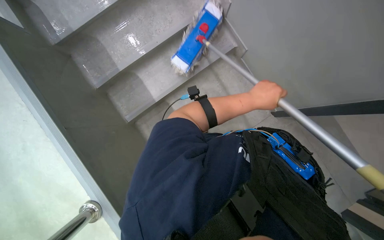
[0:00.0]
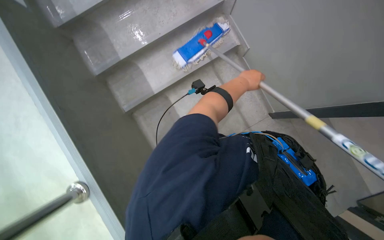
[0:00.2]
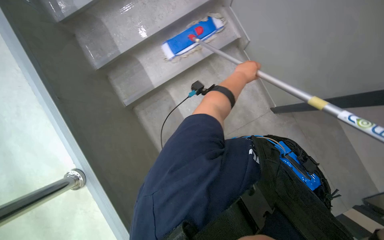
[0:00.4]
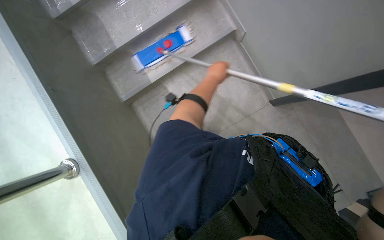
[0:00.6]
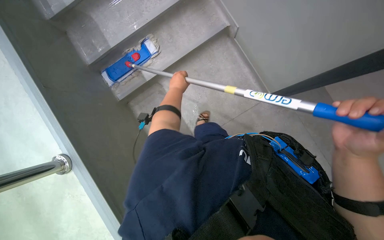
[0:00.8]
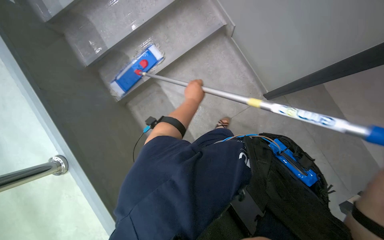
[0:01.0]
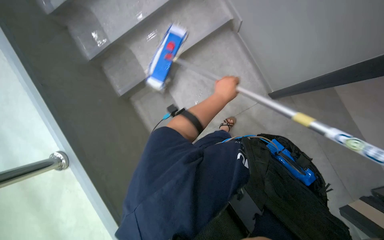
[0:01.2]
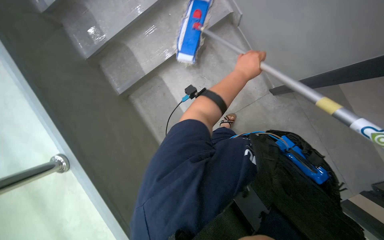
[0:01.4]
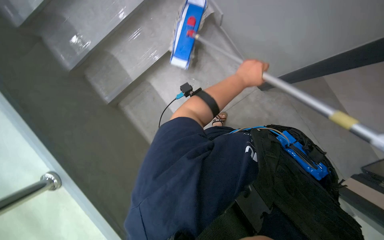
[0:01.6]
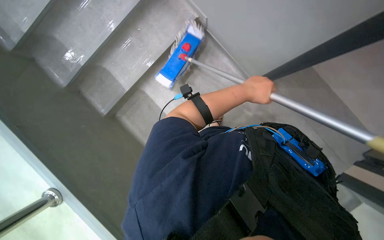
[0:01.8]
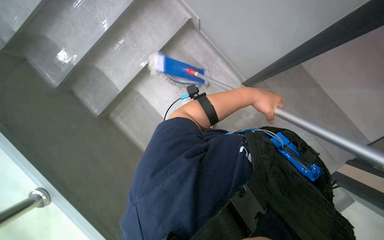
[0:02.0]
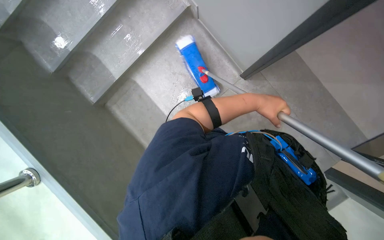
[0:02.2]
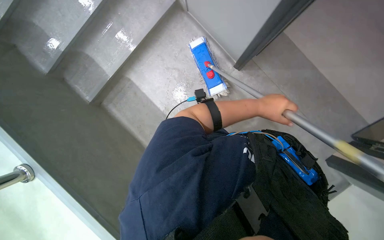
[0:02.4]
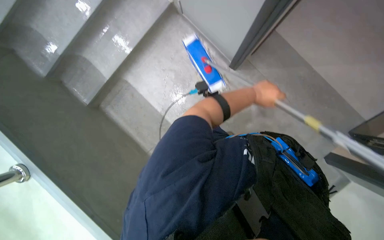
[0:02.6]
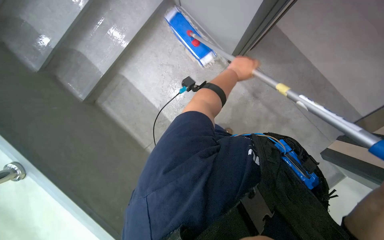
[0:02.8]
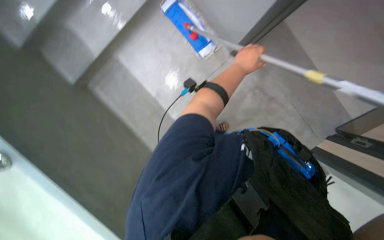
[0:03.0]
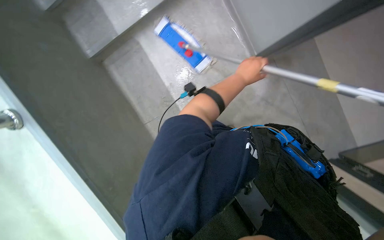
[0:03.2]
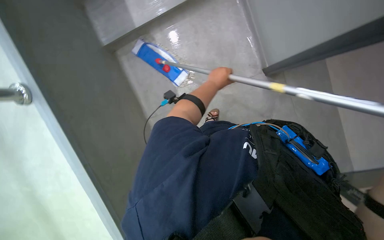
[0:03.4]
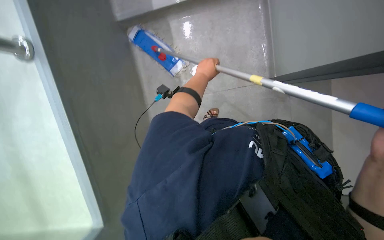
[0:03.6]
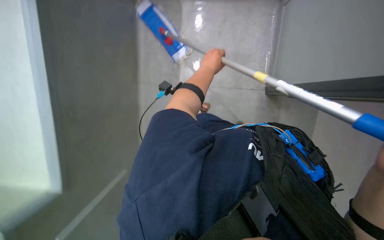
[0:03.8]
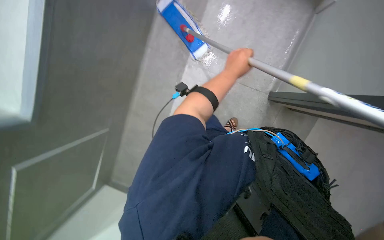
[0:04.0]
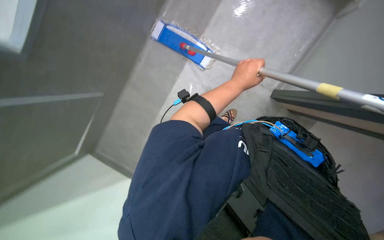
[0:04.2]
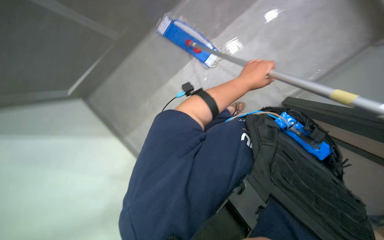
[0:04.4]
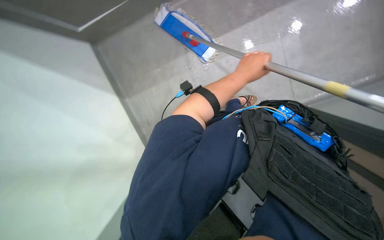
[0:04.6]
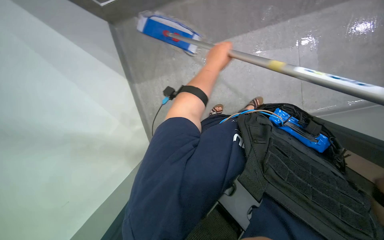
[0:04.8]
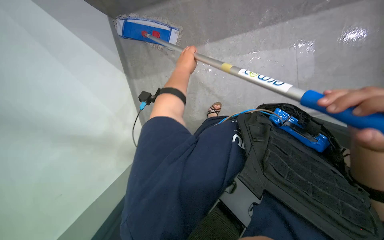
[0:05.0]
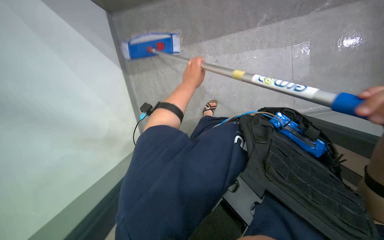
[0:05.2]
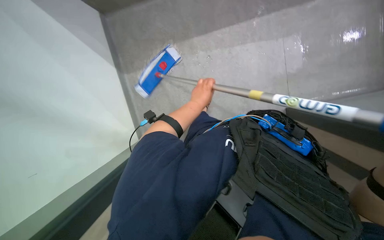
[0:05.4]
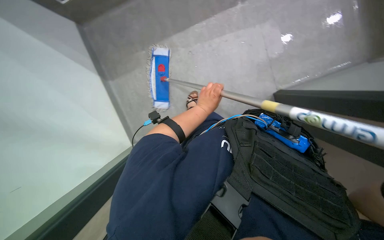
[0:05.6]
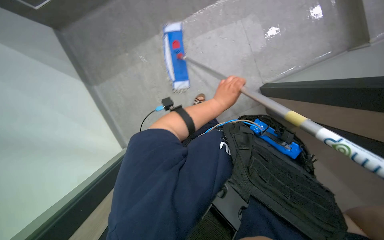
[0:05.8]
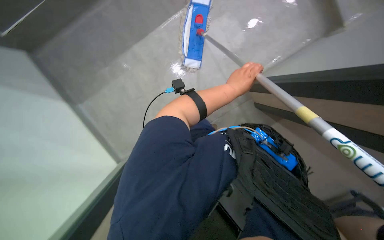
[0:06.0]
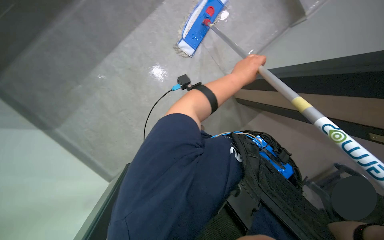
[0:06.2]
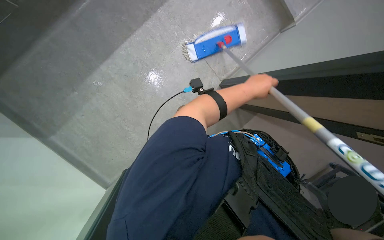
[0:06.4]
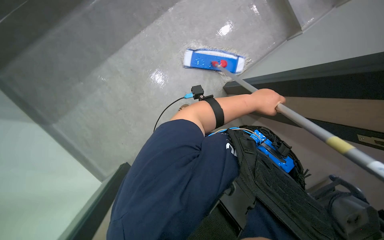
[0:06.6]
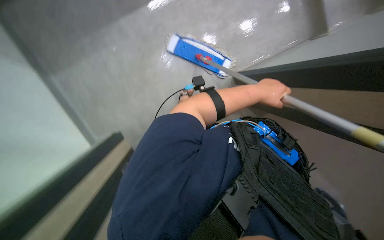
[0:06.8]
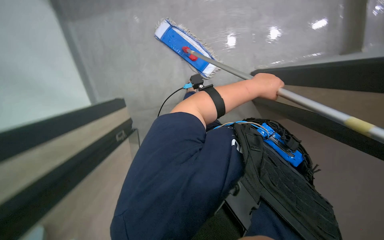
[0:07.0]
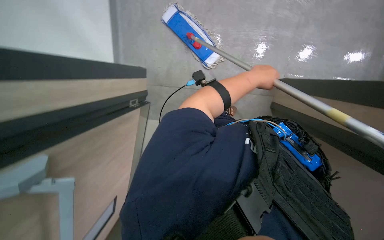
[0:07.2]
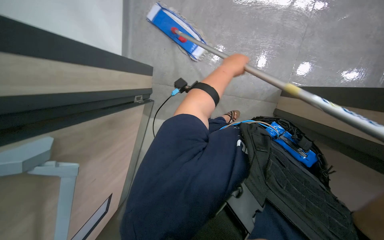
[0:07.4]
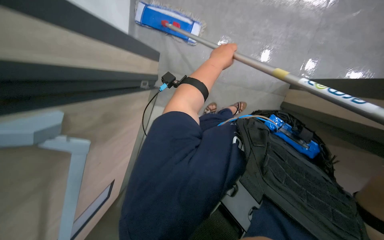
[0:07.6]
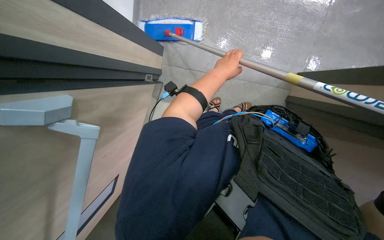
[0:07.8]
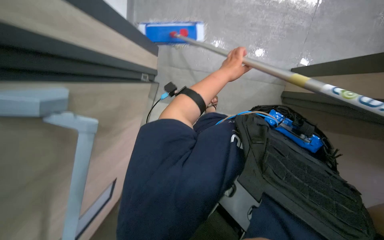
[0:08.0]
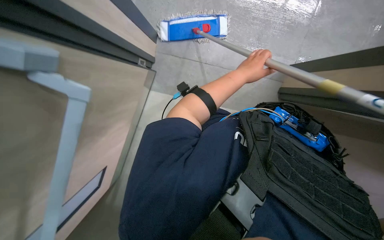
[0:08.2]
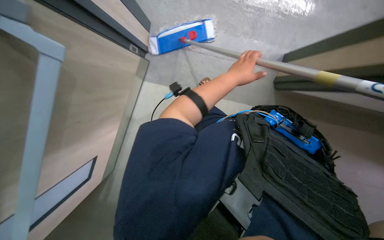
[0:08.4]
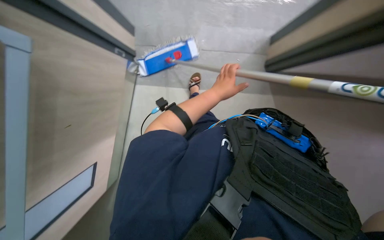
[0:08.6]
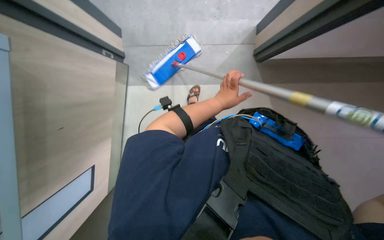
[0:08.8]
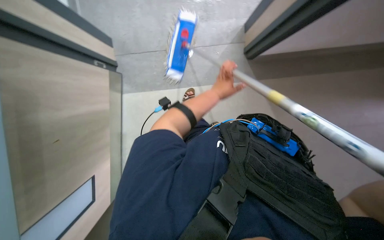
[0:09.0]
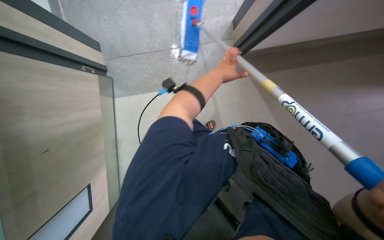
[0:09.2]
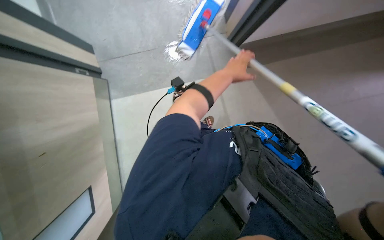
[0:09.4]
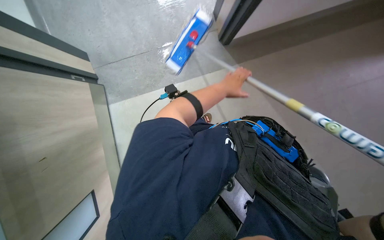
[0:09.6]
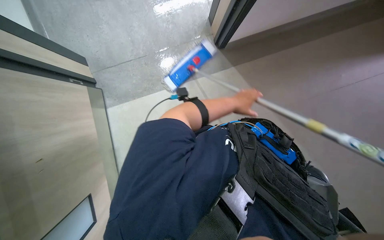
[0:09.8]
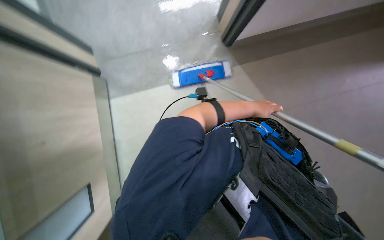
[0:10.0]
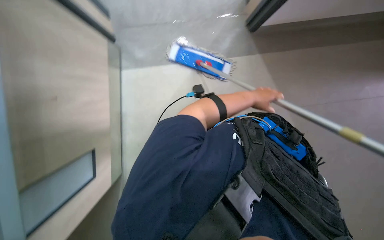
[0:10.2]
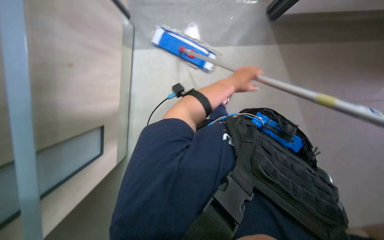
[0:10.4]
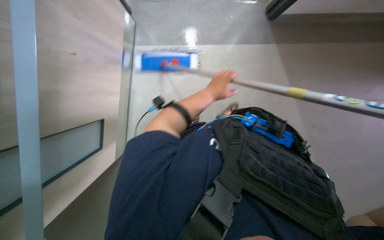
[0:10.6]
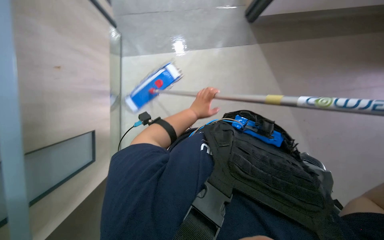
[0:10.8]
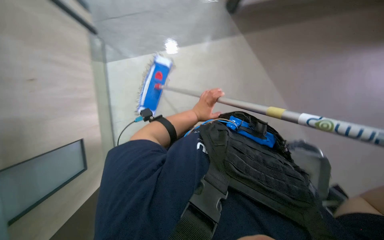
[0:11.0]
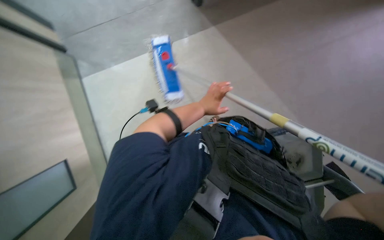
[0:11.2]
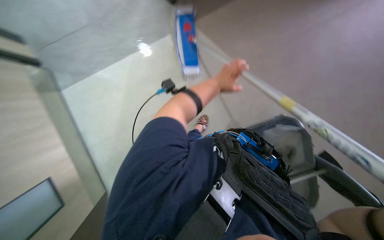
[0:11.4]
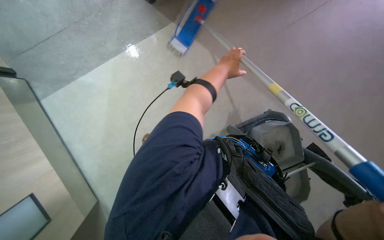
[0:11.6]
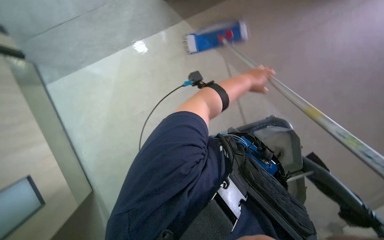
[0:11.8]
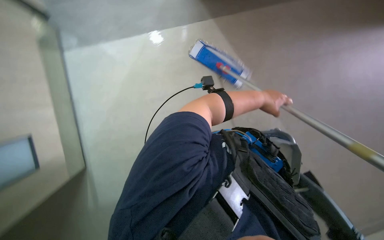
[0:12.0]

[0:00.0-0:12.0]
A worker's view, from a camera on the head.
Job: mopping floor.
The whole recording: Mopping floor and stairs. The worker mops the floor and stairs using a flat mop.
0:00.0 to 0:01.6: The left hand moves about 20 cm to the left and comes back.
0:04.4 to 0:06.0: The left hand heads farther from the camera, covering approximately 15 cm, and goes to the left and returns, approximately 15 cm each way.
0:06.0 to 0:07.6: The left hand shifts roughly 15 cm to the left.
0:09.0 to 0:10.4: The left hand goes approximately 10 cm to the right.

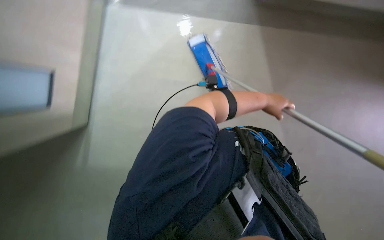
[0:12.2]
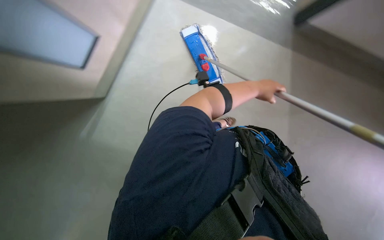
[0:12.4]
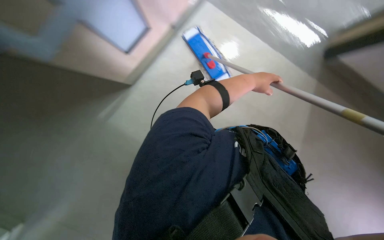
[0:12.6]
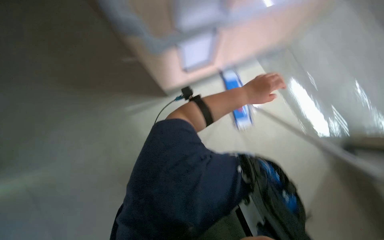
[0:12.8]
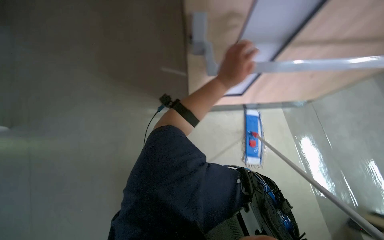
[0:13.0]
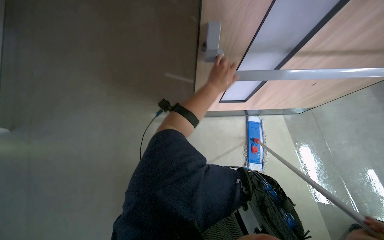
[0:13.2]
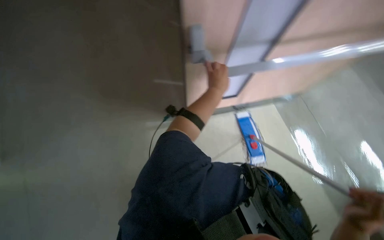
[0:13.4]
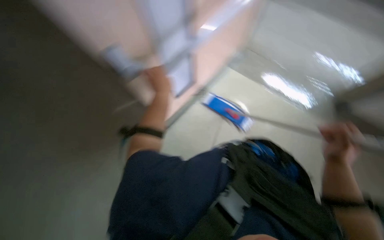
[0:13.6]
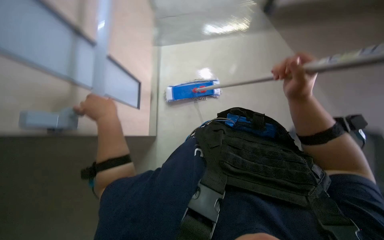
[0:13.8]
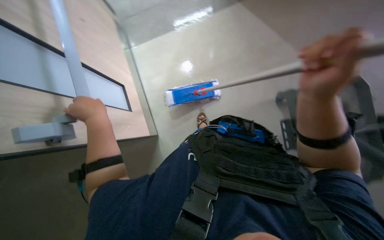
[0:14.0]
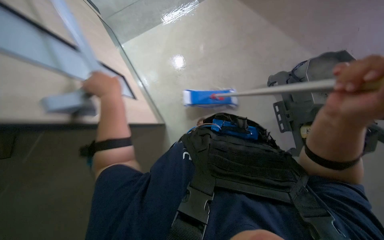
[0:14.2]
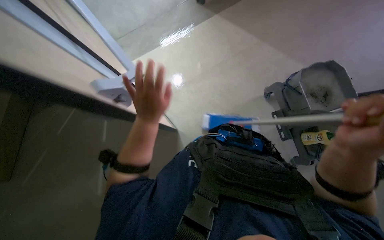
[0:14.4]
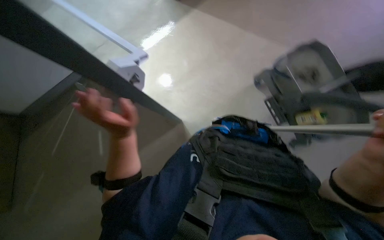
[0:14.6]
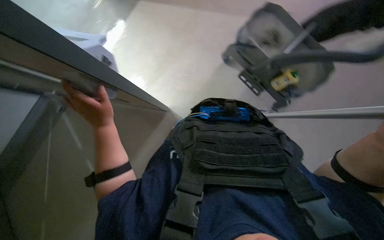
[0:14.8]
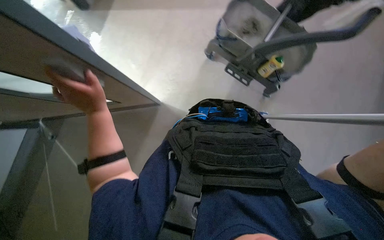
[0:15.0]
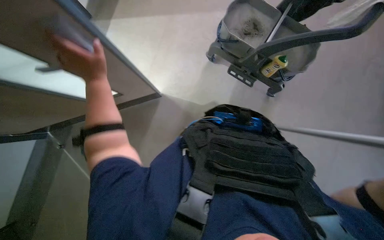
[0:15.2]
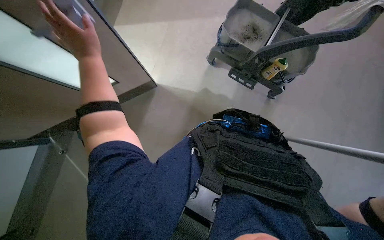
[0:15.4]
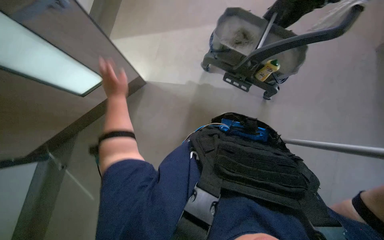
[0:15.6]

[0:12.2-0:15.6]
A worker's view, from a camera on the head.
Job: mopping floor.
The whole recording: Mopping floor and stairs. The worker mops the floor and stairs using a flat mop.
0:12.2 to 0:13.8: The head turns to the right by roughly 60 degrees. The view tips upward by approximately 15 degrees.
0:13.8 to 0:15.6: The scene turns some 35 degrees counterclockwise in the picture.

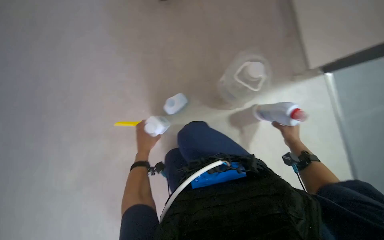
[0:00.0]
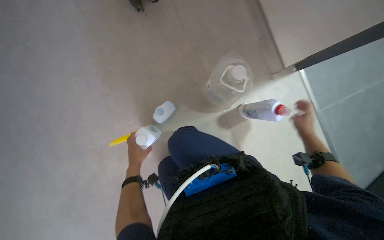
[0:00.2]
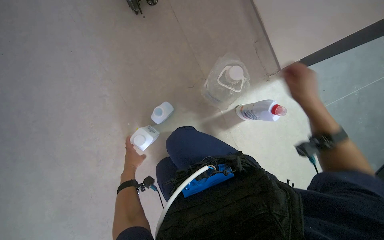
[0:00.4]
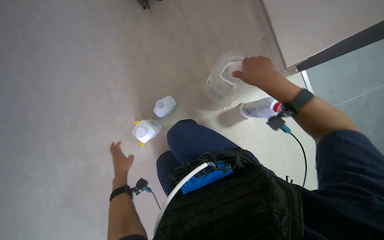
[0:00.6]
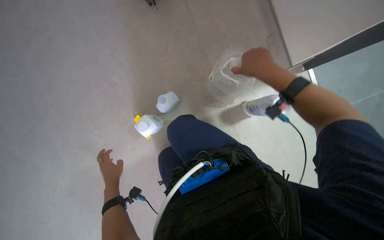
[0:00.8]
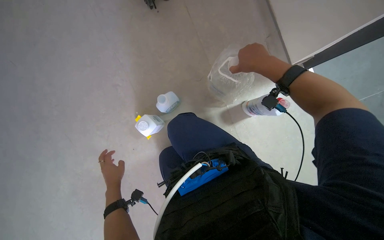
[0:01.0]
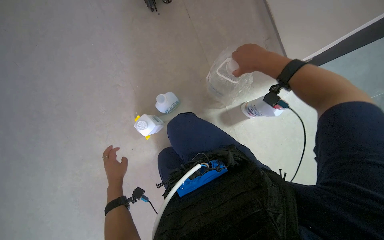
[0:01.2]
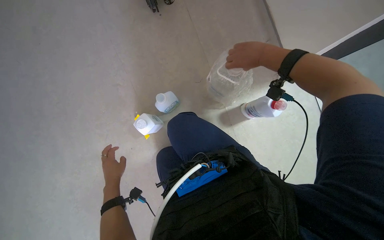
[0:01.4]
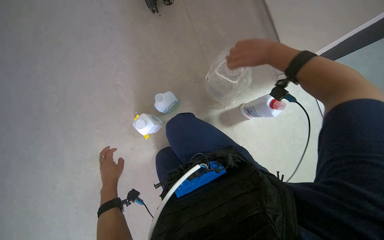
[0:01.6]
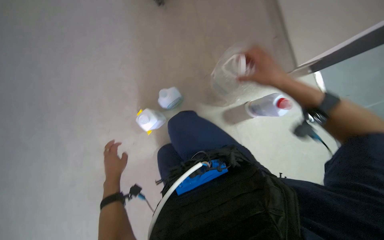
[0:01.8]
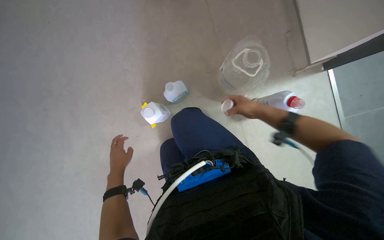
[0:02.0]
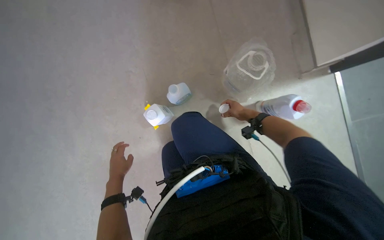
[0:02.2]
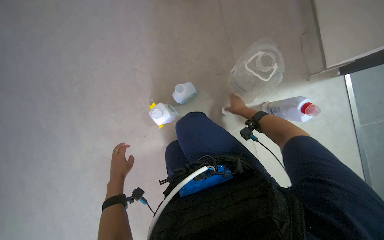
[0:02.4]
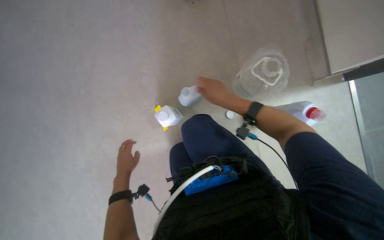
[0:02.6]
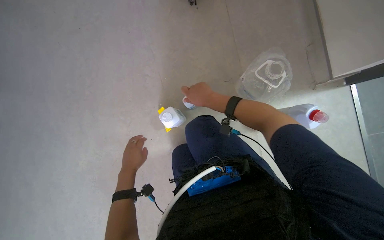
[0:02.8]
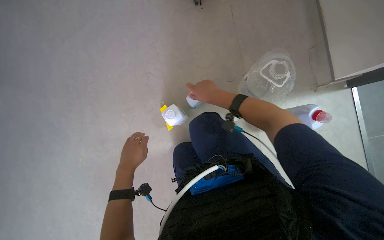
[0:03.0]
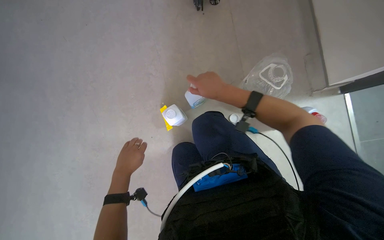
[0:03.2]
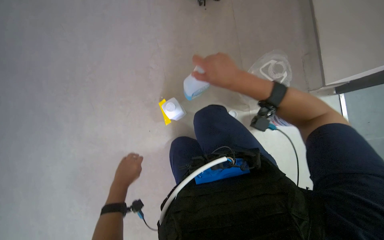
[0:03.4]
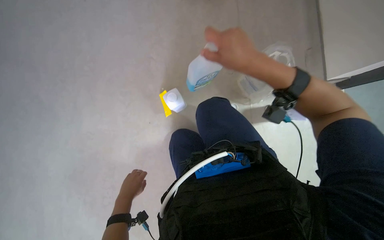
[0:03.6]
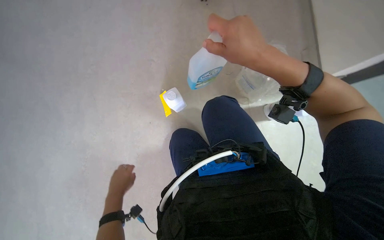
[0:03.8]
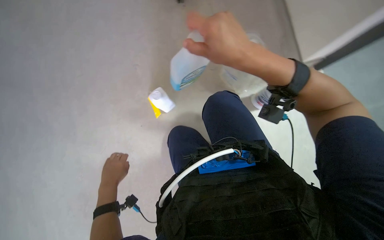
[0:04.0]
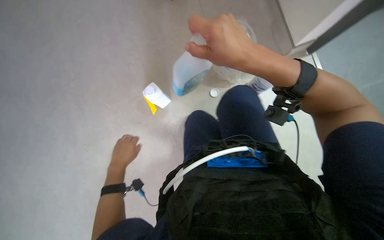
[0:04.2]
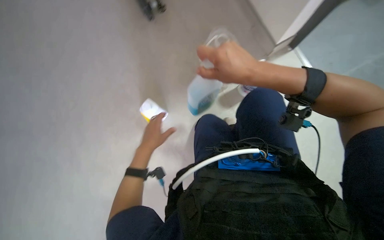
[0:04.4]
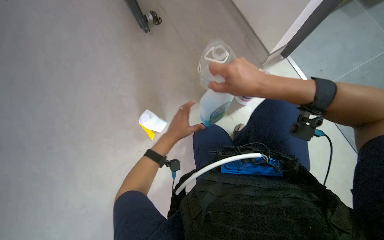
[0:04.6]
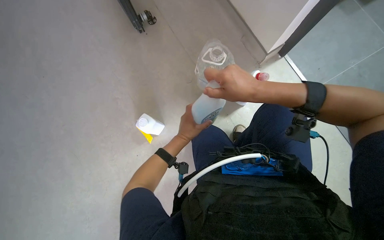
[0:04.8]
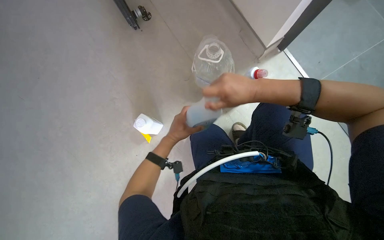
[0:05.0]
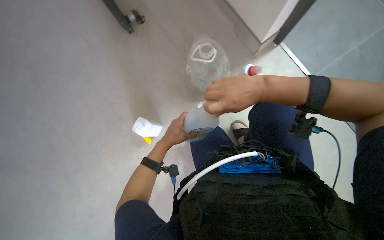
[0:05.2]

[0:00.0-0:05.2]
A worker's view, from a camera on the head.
Job: preparing cleaning supplies.
The whole recording: Preparing cleaning solution. The worker pours various cleaning liquids into containers to prepare a cleaning solution.
0:00.0 to 0:01.8: The right hand is displaced nearer to the camera, up the picture and to the left by about 30 cm, while the left hand goes some 15 cm nearer to the camera and down the picture.
0:01.8 to 0:03.4: The right hand goes some 25 cm to the left, and travels farther from the camera and back again, approximately 35 cm each way.
0:03.4 to 0:05.2: The left hand is displaced to the right and up the picture by some 20 cm. Meanwhile the right hand moves roughly 10 cm nearer to the camera and comes back.
